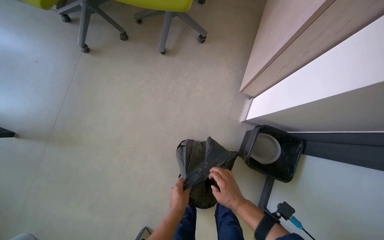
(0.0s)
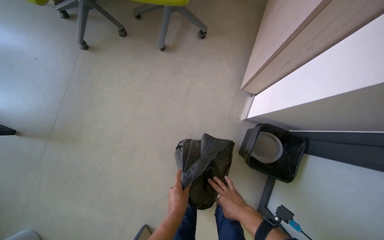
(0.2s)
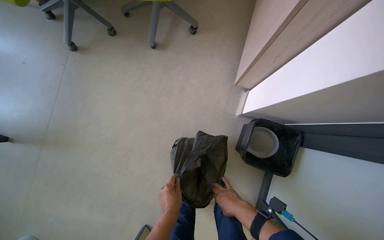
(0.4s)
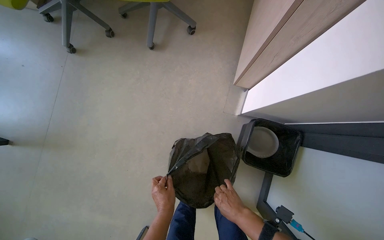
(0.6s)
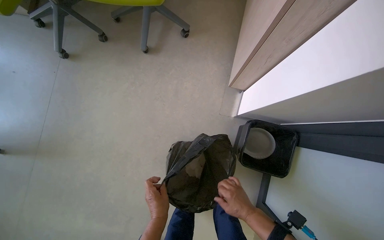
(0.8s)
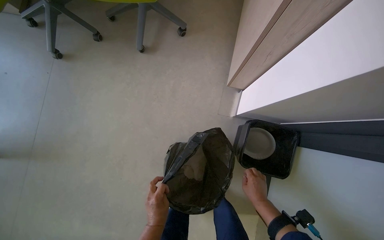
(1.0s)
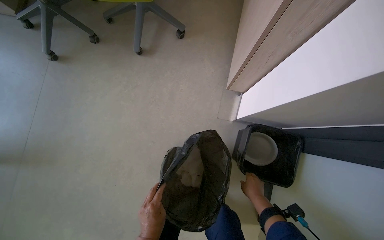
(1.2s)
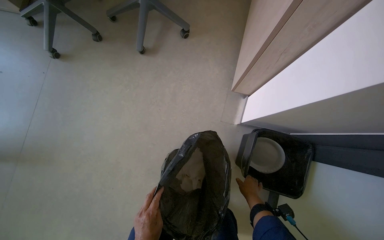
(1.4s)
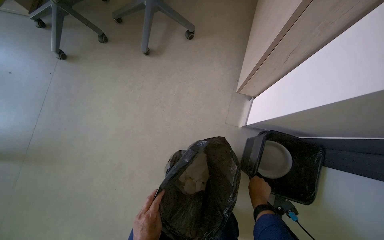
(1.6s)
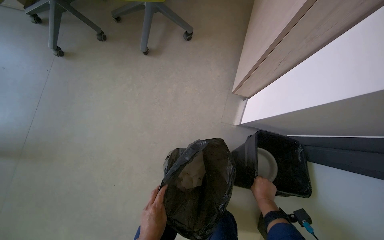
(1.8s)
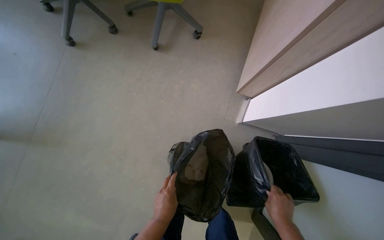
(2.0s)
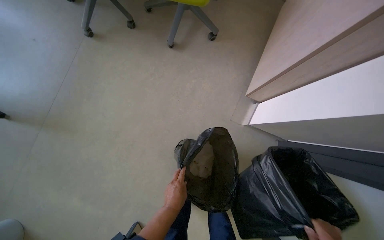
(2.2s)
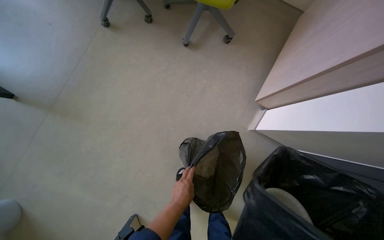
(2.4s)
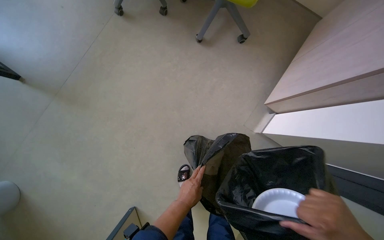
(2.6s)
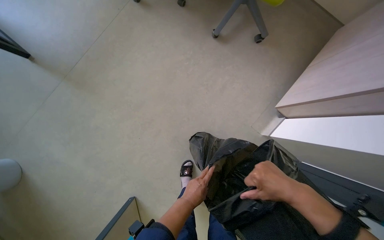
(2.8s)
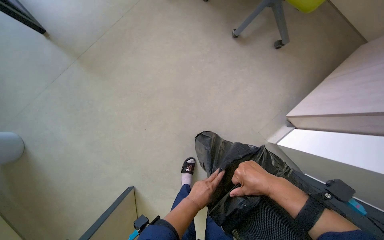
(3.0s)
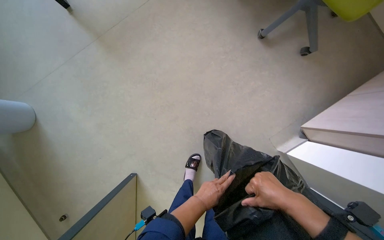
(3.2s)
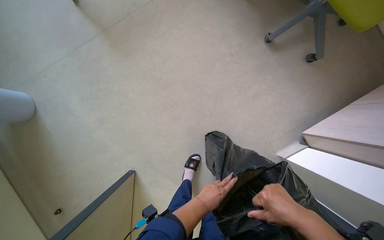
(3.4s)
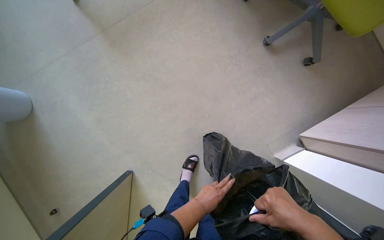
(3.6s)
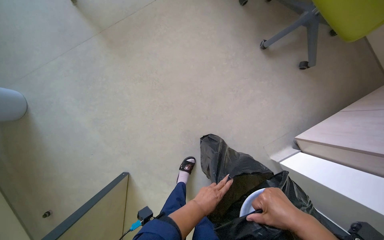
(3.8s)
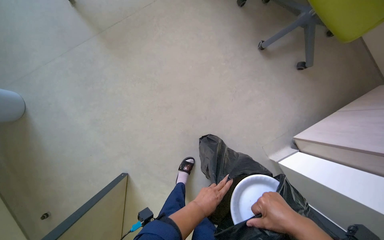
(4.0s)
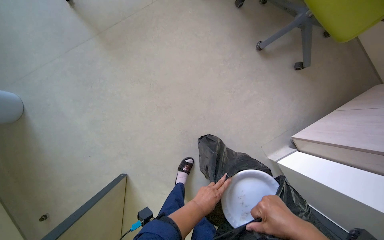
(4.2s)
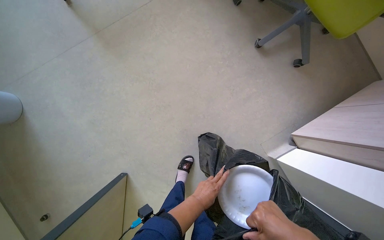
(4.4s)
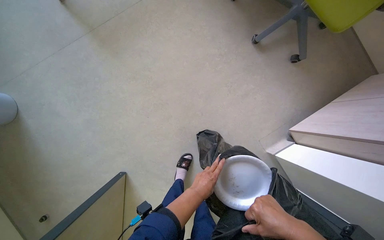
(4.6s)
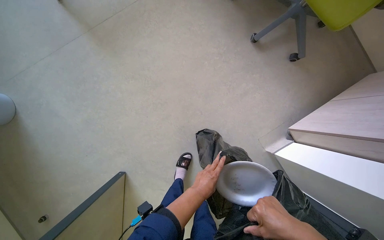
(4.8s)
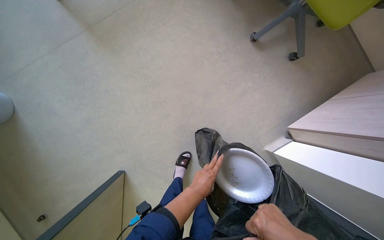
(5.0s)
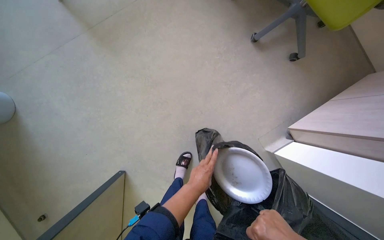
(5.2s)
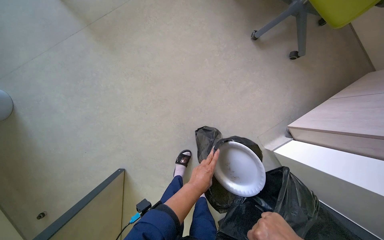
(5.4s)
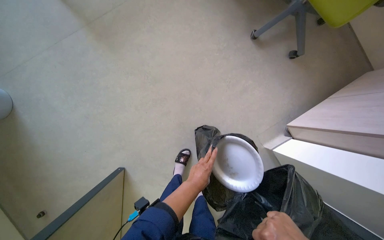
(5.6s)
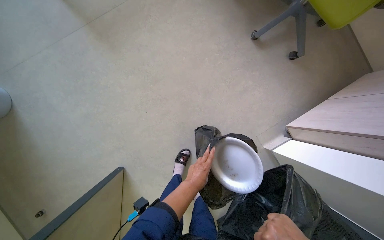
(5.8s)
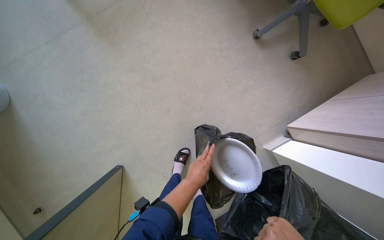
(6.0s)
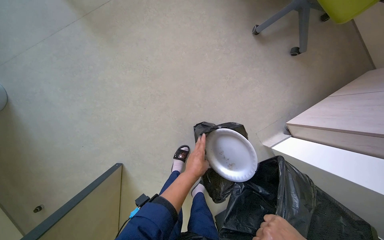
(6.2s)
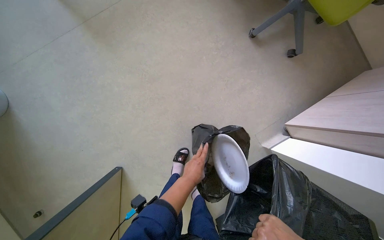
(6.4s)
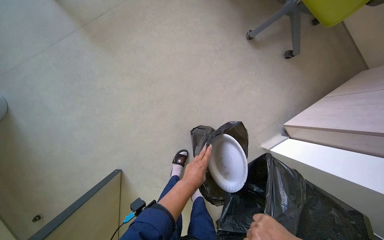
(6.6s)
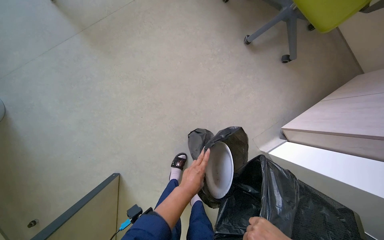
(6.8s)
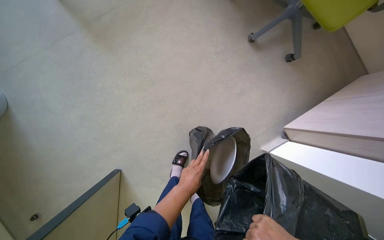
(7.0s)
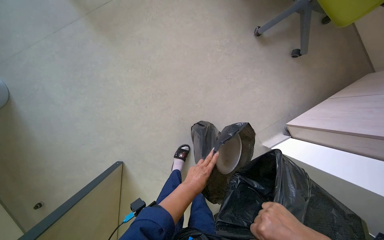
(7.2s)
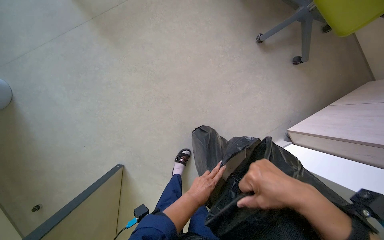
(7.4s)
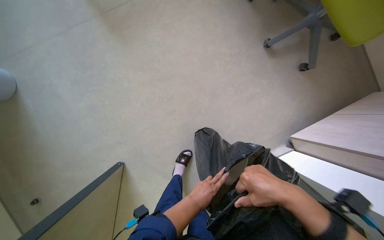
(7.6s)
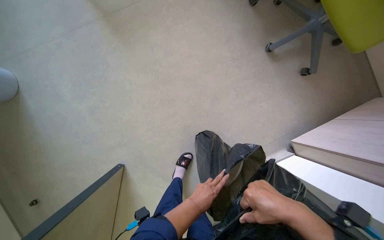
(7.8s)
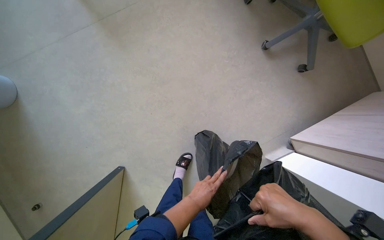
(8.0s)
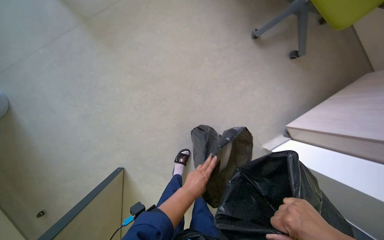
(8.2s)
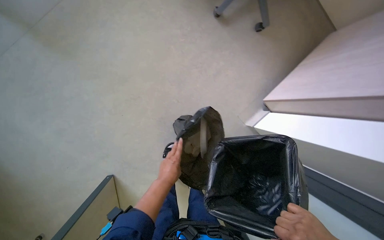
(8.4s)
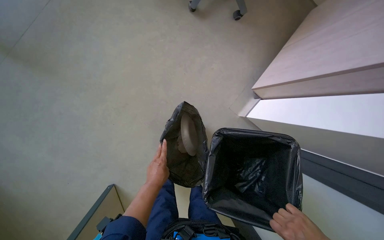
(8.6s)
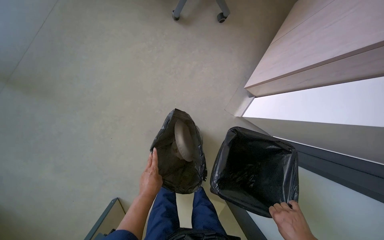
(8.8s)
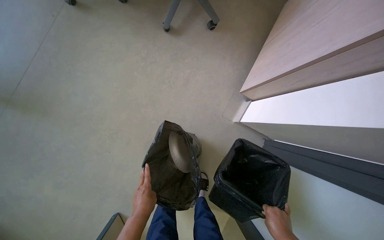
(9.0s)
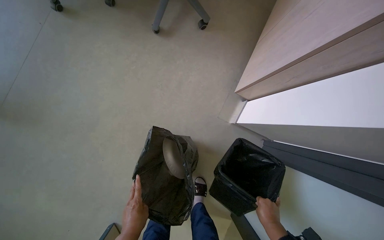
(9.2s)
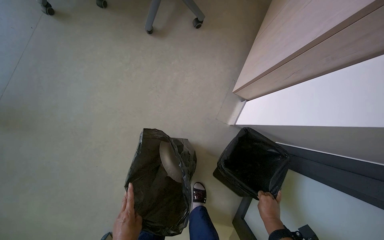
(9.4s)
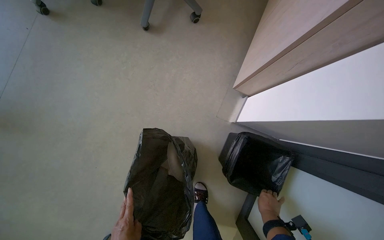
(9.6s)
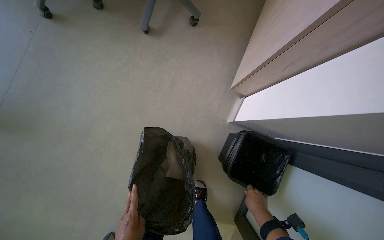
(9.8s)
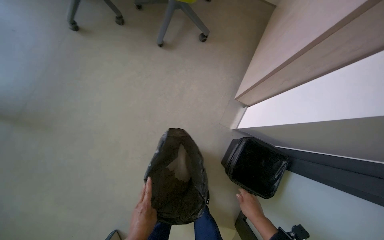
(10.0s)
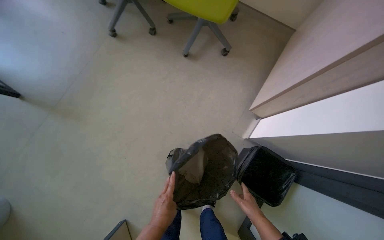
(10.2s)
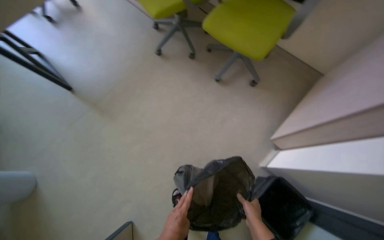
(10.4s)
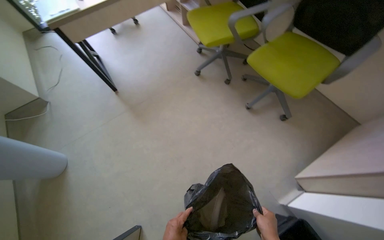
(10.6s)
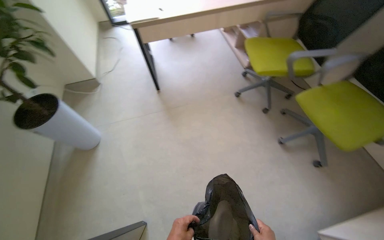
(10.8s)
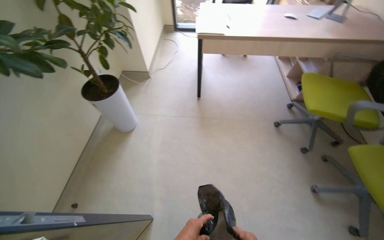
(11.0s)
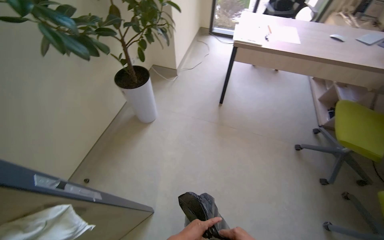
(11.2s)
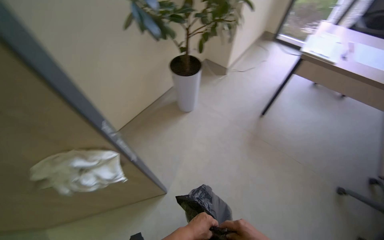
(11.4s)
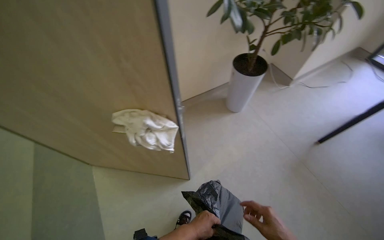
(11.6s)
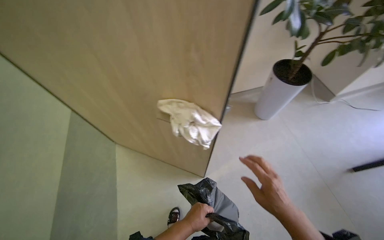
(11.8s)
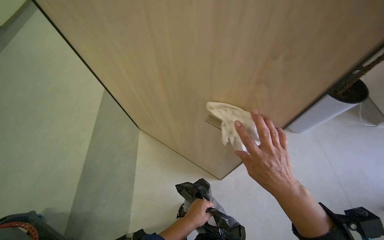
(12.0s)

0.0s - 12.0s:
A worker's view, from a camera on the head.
Job: wiping surfaces.
The whole recording: Cleaning office space. The worker changes the trash bag, wipes the desk and equipment, moves chairs, and wipes the window frame in the office.
0.0s - 1.6s: The right hand goes some 15 cm to the right.
1.6s - 3.0s: The scene rotates clockwise by some 35 degrees.
3.0s - 4.4s: The right hand moves nearer to the camera, some 10 cm.
7.6s - 9.0s: Everything in view rotates approximately 35 degrees counterclockwise.
9.0s - 10.4s: The view tilts about 15 degrees upward.
10.4s - 12.0s: The camera travels roughly 50 cm. The head turns to the left by about 135 degrees.

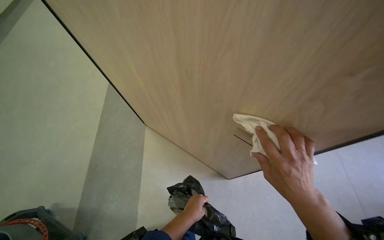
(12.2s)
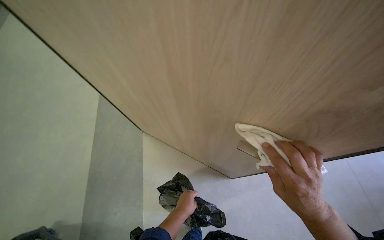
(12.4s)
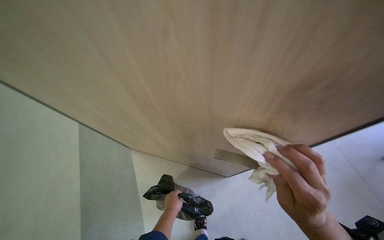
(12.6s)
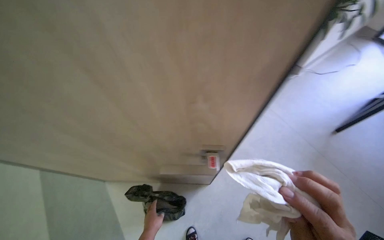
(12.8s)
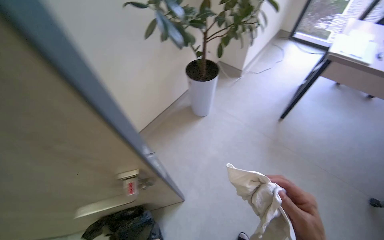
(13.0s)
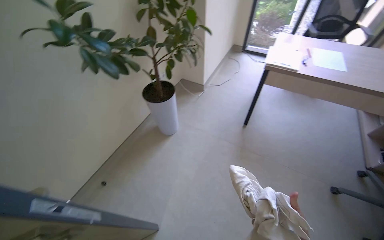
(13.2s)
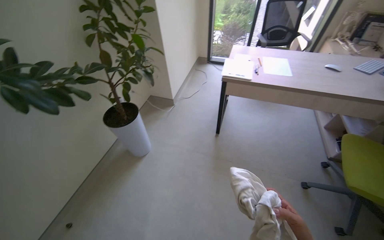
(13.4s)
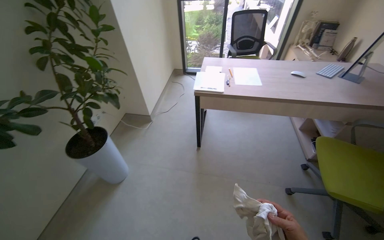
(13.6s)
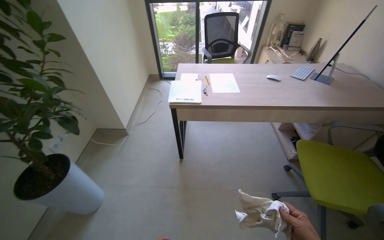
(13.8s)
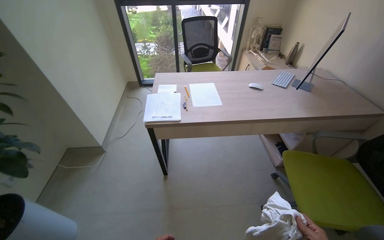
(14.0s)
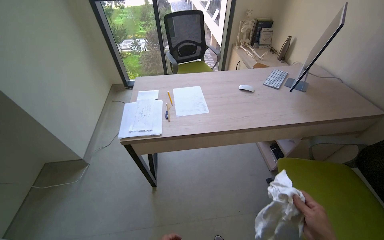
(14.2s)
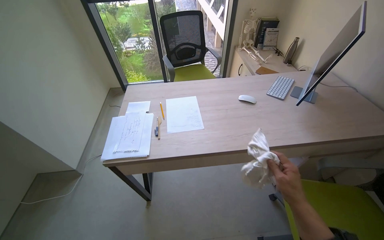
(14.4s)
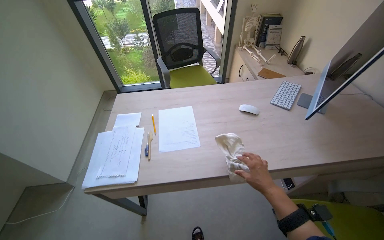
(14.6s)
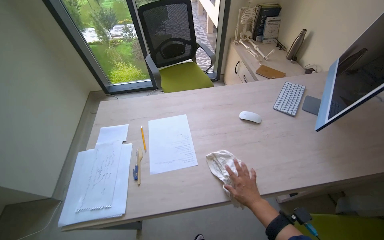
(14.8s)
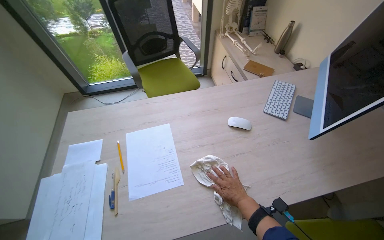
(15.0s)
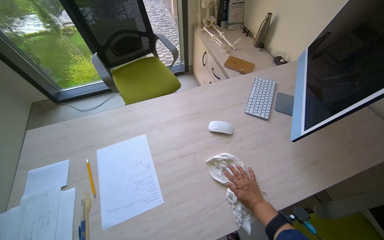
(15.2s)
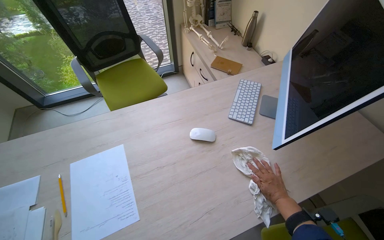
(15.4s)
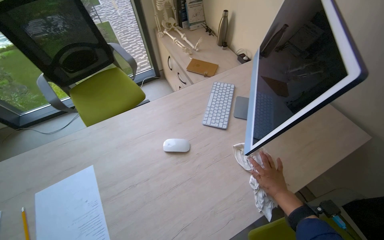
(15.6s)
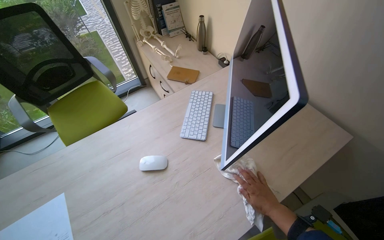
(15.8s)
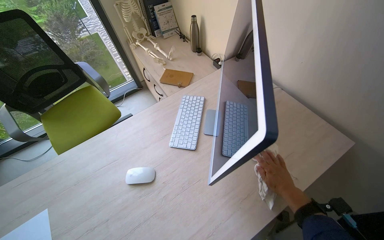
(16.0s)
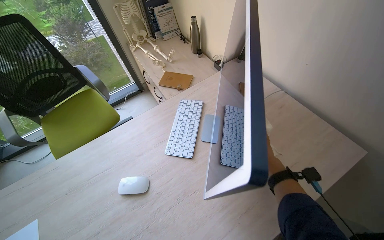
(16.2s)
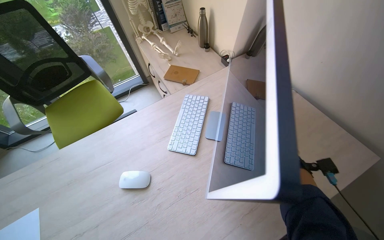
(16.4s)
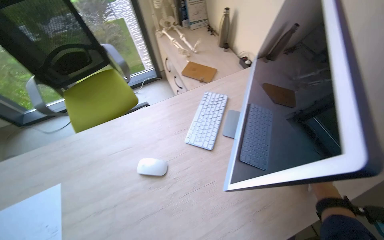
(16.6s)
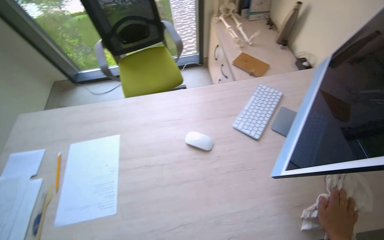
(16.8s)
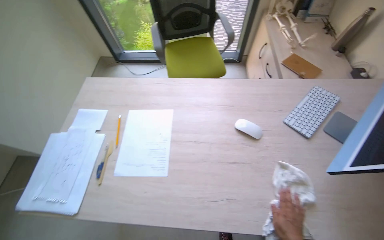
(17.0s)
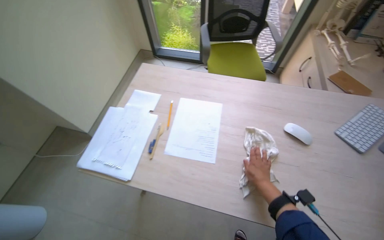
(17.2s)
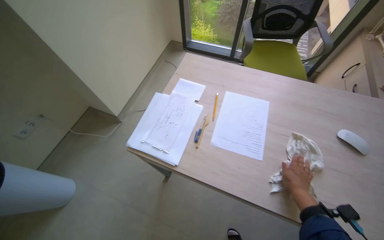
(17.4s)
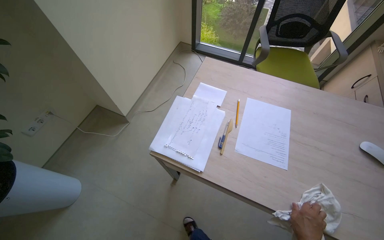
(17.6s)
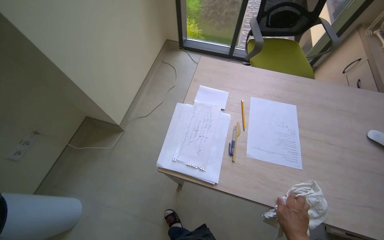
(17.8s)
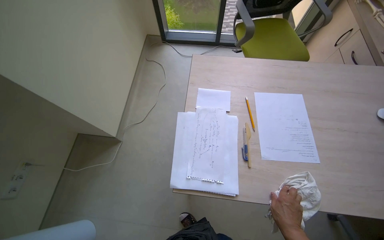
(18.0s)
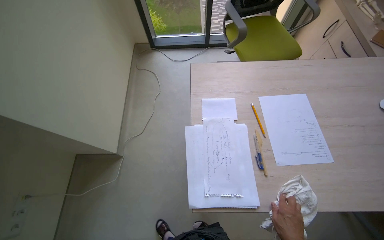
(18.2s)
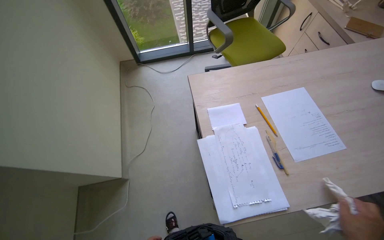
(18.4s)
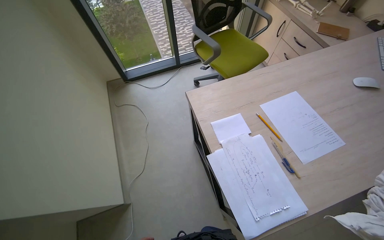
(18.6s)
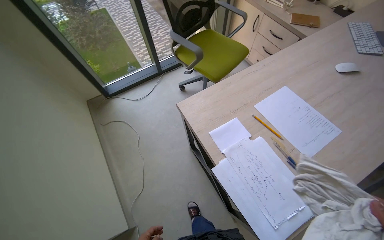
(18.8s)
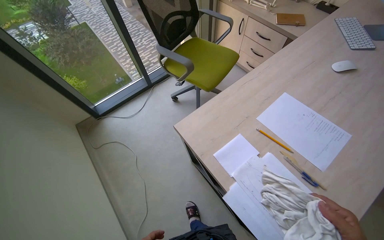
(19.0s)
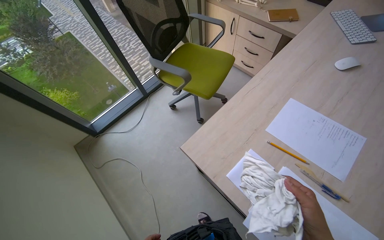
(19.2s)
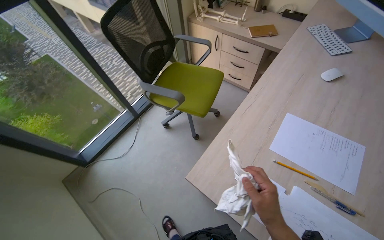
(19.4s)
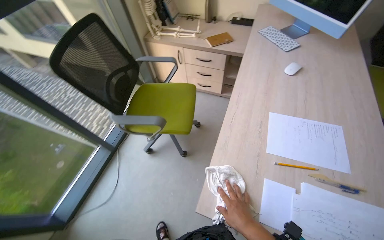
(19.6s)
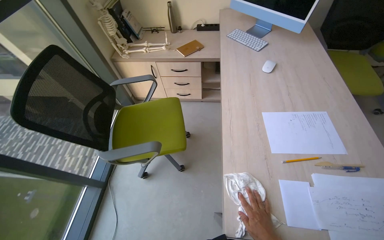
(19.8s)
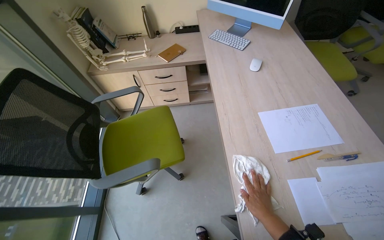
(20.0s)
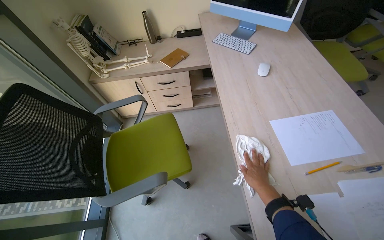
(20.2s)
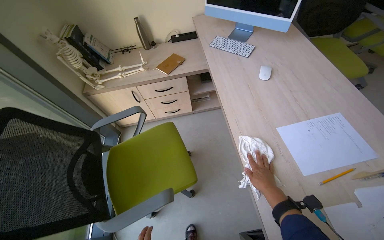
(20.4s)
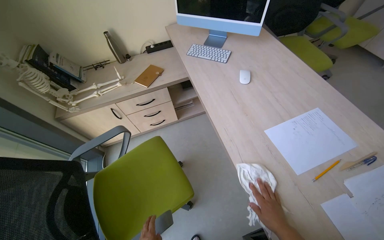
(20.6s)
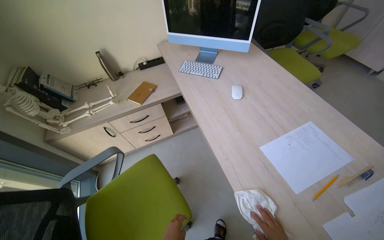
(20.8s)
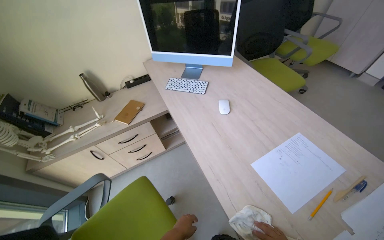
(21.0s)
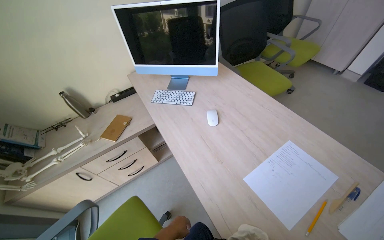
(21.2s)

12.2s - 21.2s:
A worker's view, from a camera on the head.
Job: wiping surfaces.
The whole recording: Cleaning office space. The worker changes the trash bag, wipes the desk and equipment, moves chairs, and wipes the window frame in the office.
12.2s - 13.8s: The head travels about 60 cm. The head rotates about 75 degrees to the right.
13.8s - 15.2s: The camera is carried about 1 m. The wearer's head swings roughly 20 degrees to the right. The wearer looks about 10 degrees further downward.
16.6s - 18.2s: The camera travels roughly 1 m. The head turns to the left by approximately 25 degrees.
18.2s - 19.8s: The head travels some 60 cm. The wearer looks about 85 degrees further to the right. The view tilts about 15 degrees upward.
19.8s - 21.2s: The head turns to the right by approximately 35 degrees.
